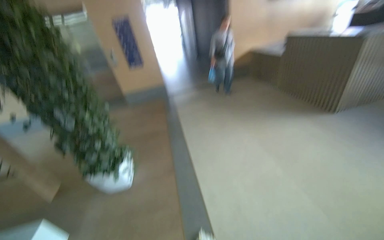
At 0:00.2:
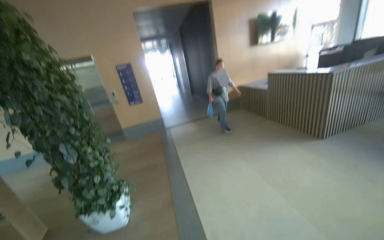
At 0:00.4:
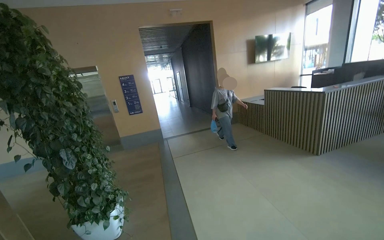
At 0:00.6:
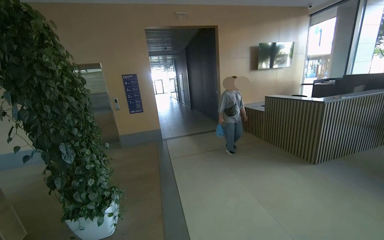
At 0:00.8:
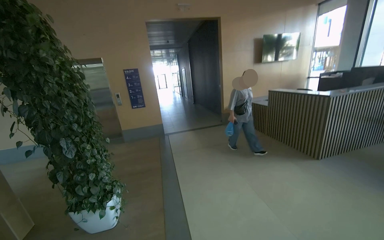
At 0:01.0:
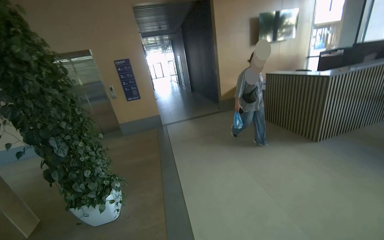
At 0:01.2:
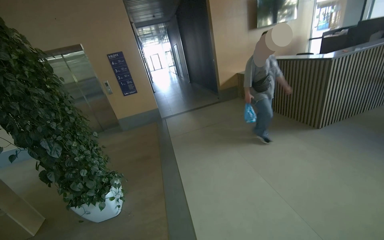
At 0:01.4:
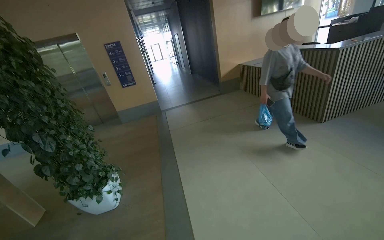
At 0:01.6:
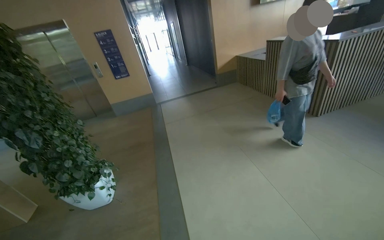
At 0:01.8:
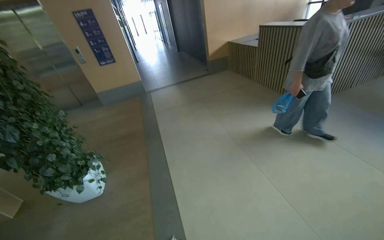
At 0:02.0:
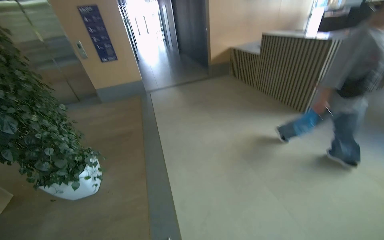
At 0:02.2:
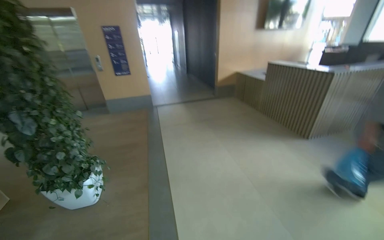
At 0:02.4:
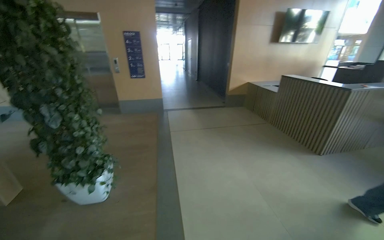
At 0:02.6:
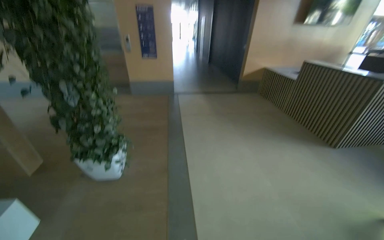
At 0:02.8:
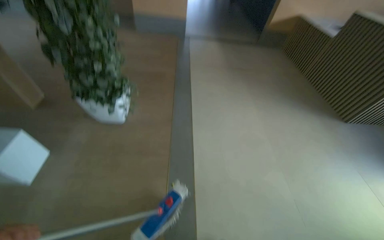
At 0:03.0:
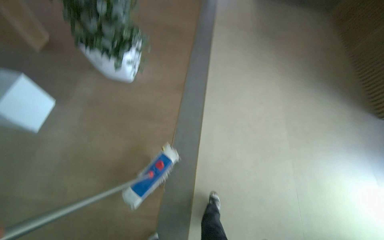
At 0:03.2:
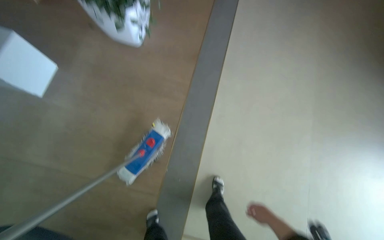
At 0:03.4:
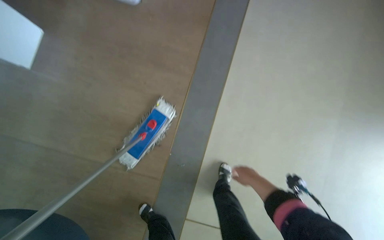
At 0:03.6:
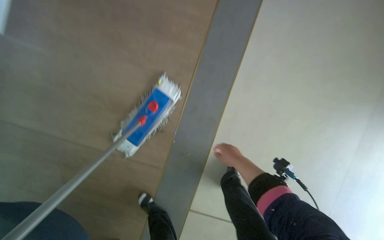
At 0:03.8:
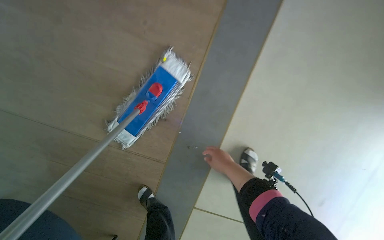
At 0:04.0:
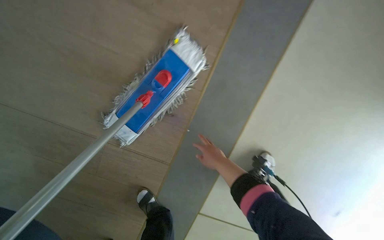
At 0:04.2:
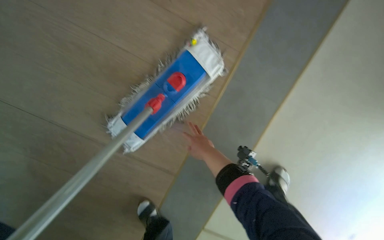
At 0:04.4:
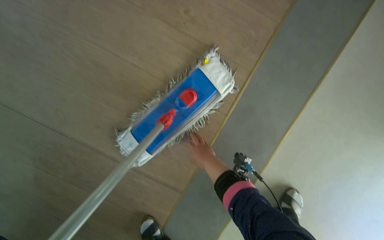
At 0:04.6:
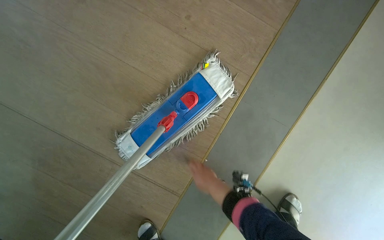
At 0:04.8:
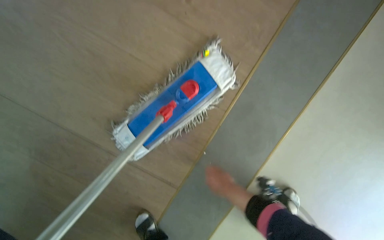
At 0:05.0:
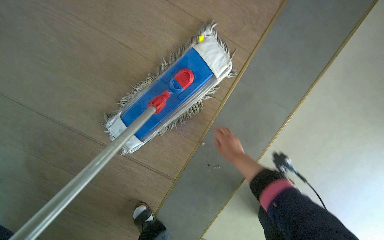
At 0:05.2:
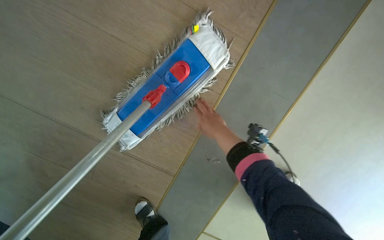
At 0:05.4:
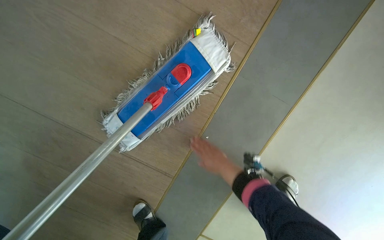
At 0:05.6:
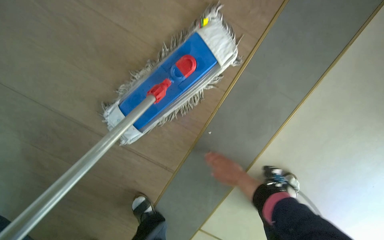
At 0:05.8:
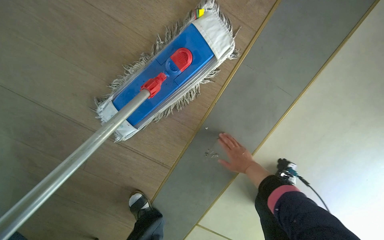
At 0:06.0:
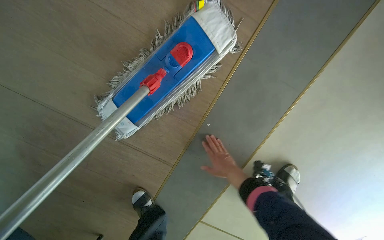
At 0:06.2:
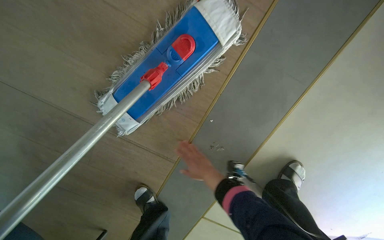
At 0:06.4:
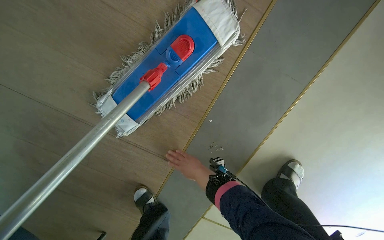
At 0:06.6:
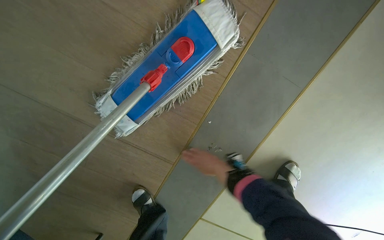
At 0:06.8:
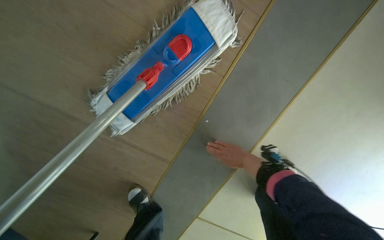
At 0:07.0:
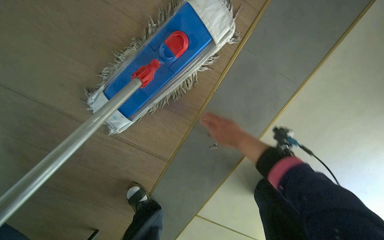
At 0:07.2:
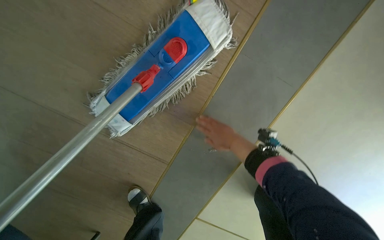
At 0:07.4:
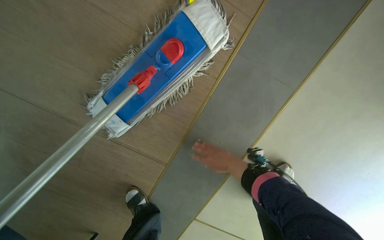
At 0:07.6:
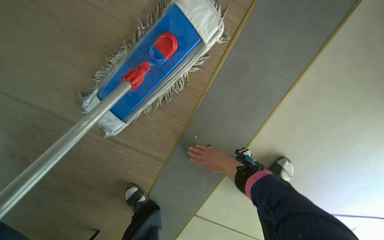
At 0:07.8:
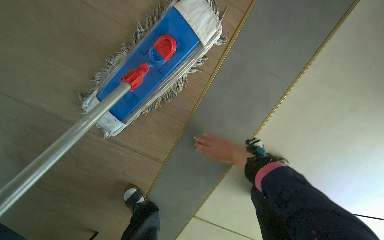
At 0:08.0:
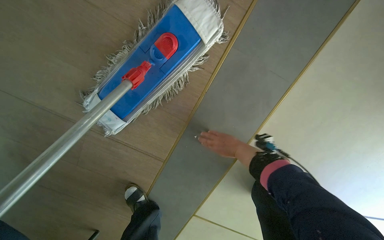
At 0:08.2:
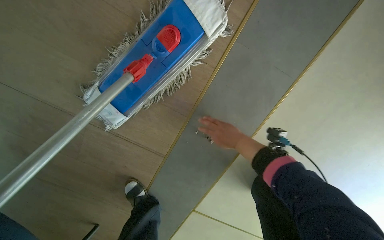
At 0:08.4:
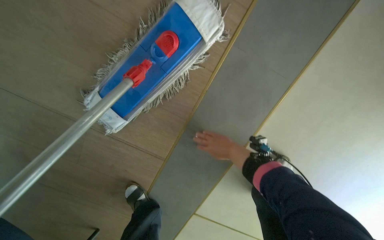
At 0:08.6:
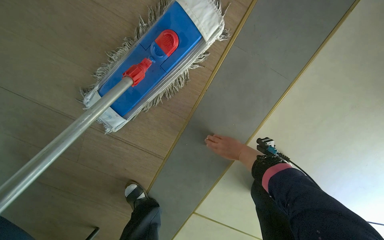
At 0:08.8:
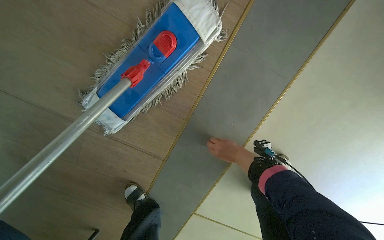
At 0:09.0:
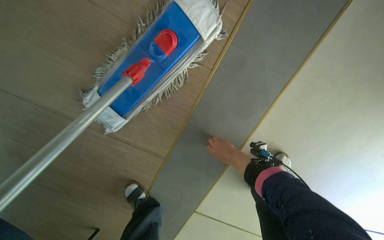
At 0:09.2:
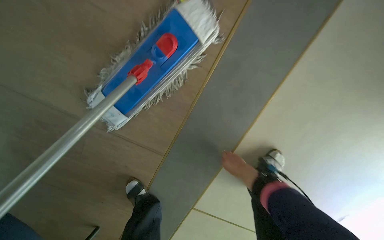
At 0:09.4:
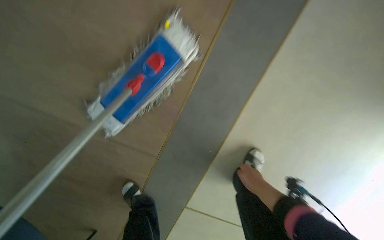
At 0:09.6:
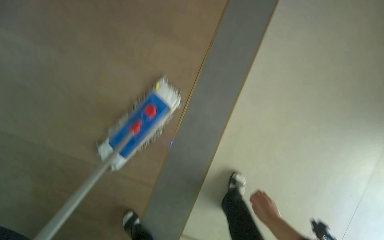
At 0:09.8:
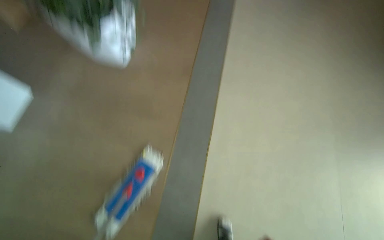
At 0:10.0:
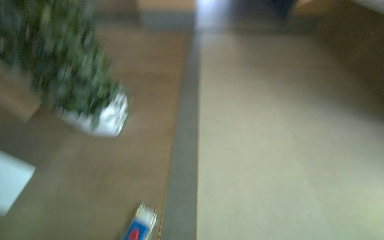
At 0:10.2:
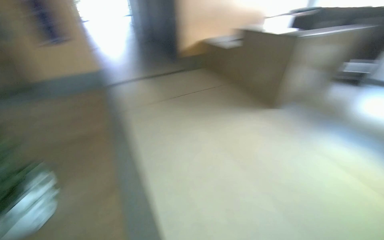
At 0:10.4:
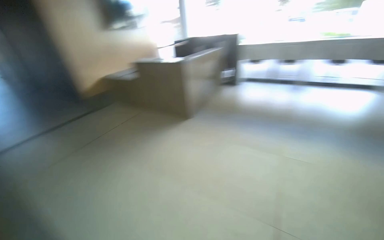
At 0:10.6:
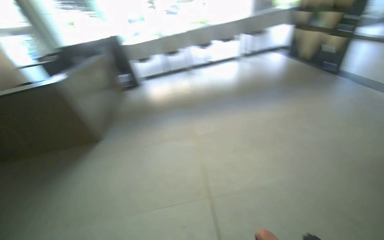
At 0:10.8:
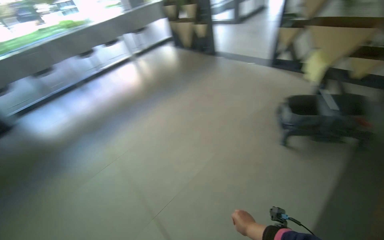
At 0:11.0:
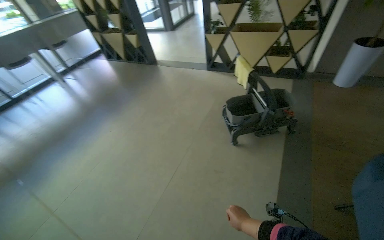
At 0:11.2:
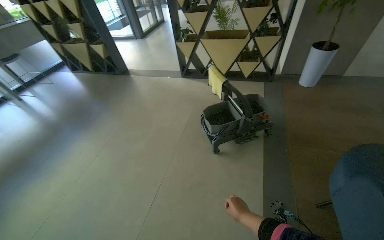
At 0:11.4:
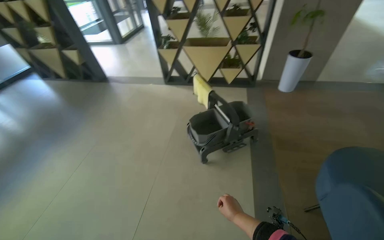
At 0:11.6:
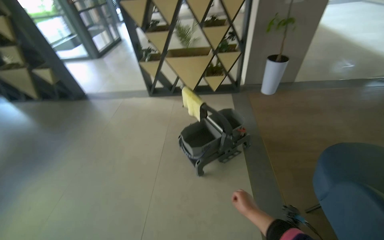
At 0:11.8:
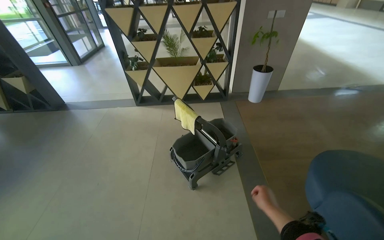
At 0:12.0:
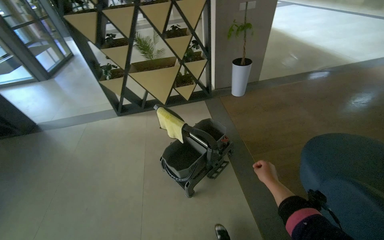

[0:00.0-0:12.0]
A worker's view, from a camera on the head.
Job: mopping floor.
The whole recording: Mopping common area floor. The worker mops the floor in the common area, moving around tables and chairs.
0:01.6 to 0:03.0: The camera is carried about 50 cm. The wearer looks some 35 degrees further downward. The scene rotates clockwise by roughly 35 degrees.
0:03.0 to 0:04.4: The head travels some 80 cm. The camera pitches downward, by some 30 degrees.
0:04.4 to 0:06.0: The right hand goes up and down the picture, about 20 cm each way, reversing 2 times.
0:06.0 to 0:07.6: The right hand goes to the left and returns, roughly 15 cm each way.
0:09.0 to 0:10.4: The camera is carried approximately 1 m. The wearer looks approximately 85 degrees further to the right. The view tilts about 65 degrees upward.
0:10.4 to 0:12.0: The head travels roughly 90 cm. The head rotates about 130 degrees to the right.

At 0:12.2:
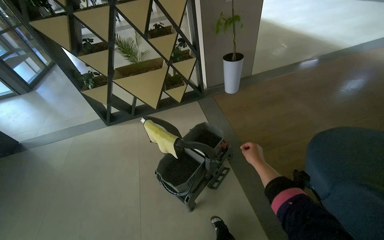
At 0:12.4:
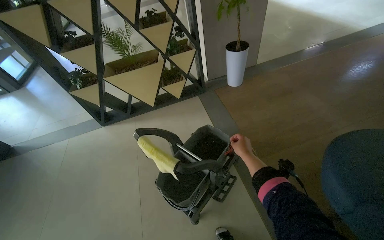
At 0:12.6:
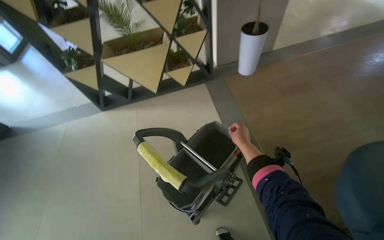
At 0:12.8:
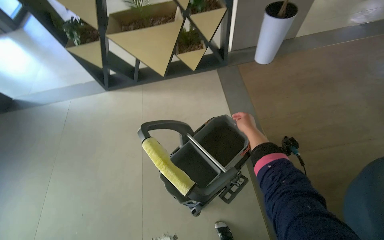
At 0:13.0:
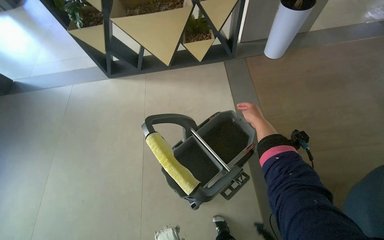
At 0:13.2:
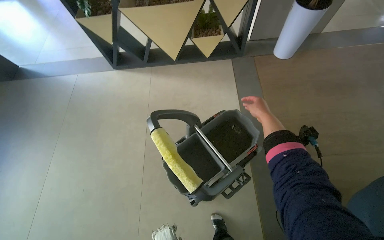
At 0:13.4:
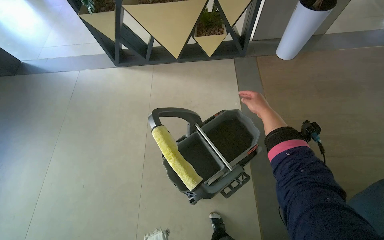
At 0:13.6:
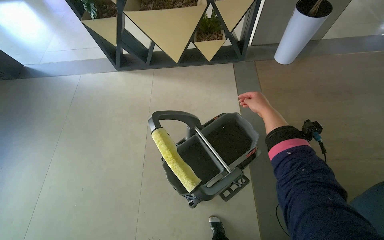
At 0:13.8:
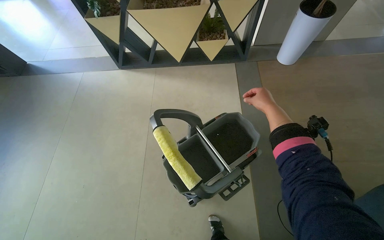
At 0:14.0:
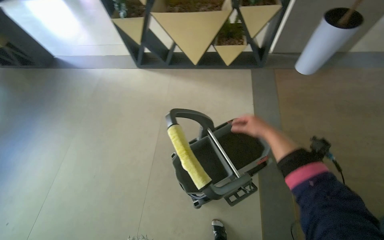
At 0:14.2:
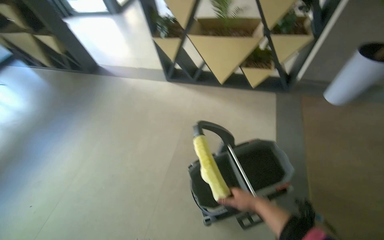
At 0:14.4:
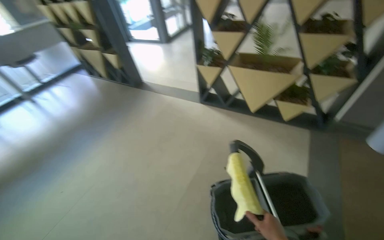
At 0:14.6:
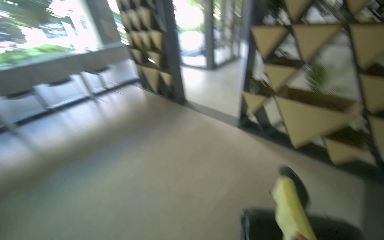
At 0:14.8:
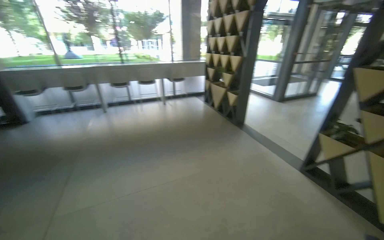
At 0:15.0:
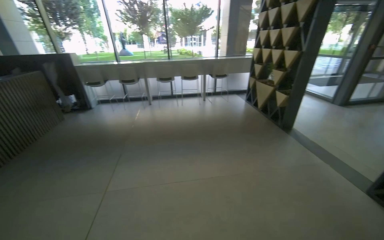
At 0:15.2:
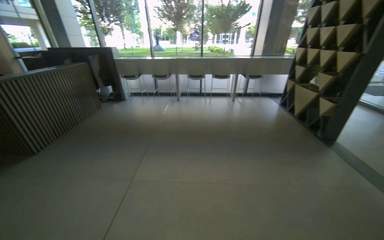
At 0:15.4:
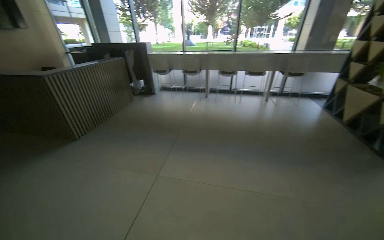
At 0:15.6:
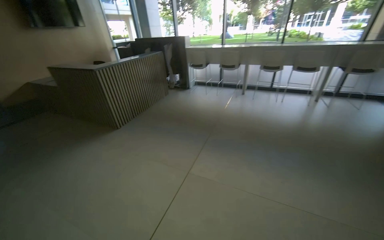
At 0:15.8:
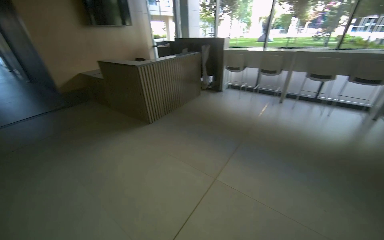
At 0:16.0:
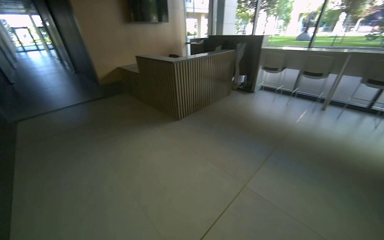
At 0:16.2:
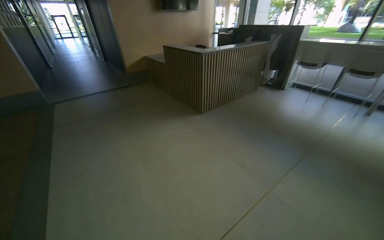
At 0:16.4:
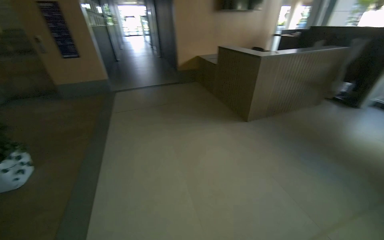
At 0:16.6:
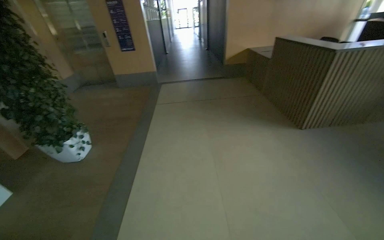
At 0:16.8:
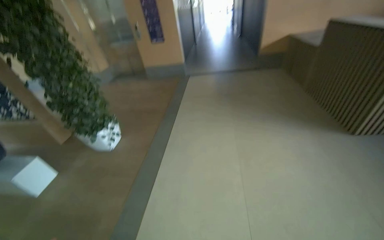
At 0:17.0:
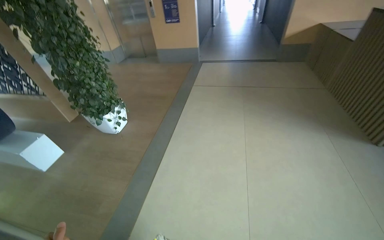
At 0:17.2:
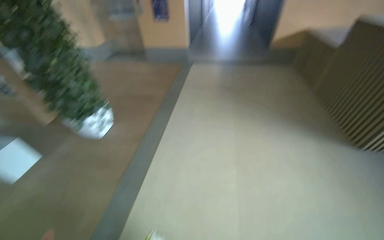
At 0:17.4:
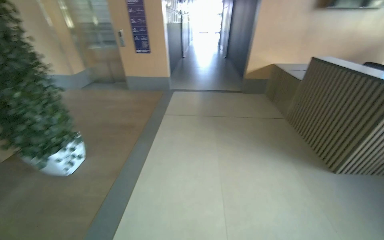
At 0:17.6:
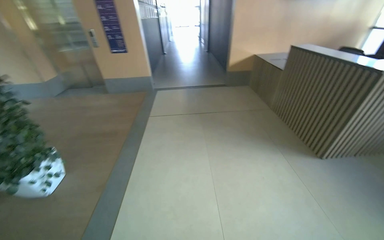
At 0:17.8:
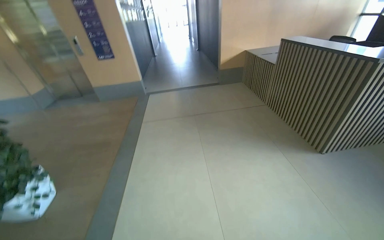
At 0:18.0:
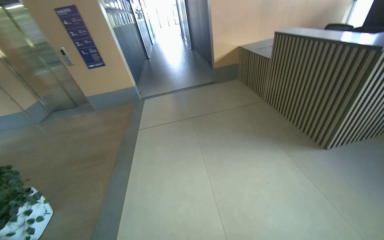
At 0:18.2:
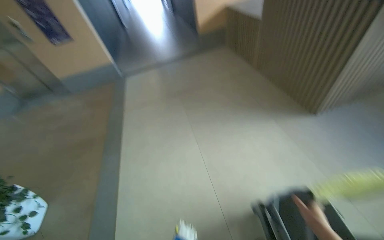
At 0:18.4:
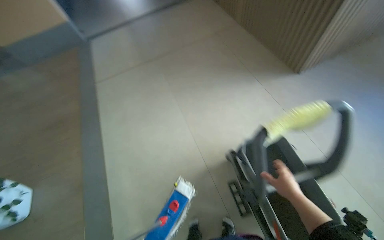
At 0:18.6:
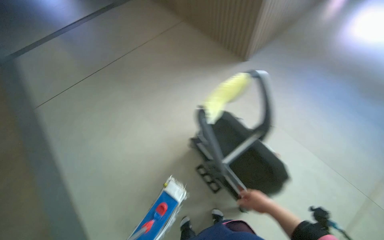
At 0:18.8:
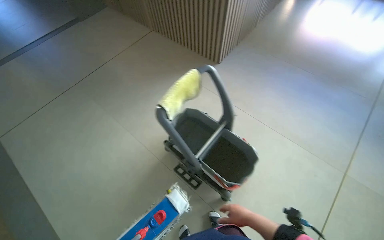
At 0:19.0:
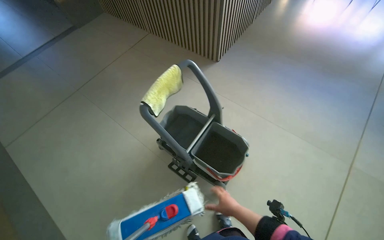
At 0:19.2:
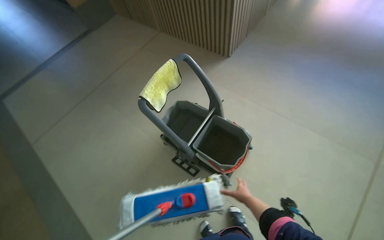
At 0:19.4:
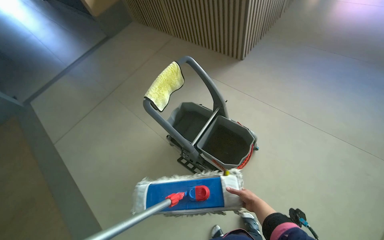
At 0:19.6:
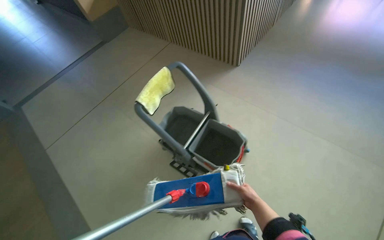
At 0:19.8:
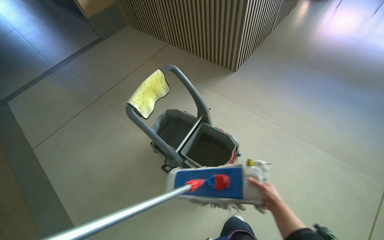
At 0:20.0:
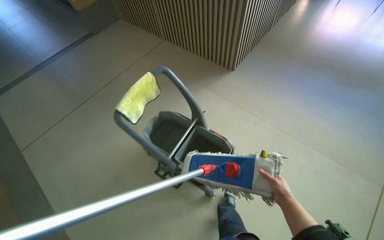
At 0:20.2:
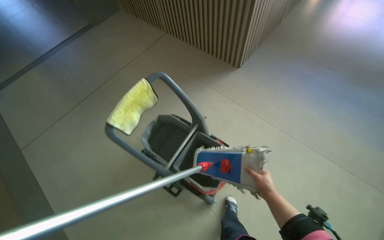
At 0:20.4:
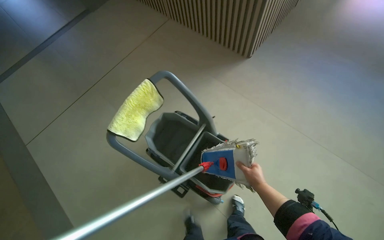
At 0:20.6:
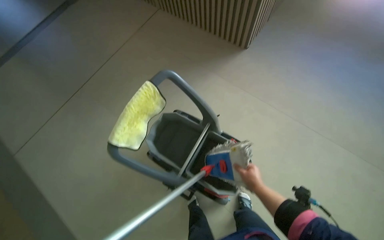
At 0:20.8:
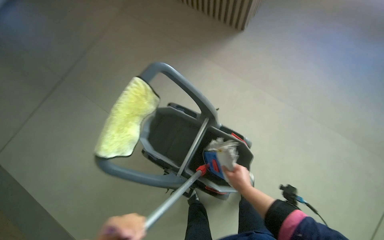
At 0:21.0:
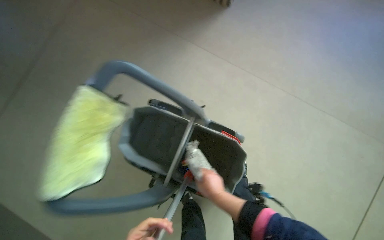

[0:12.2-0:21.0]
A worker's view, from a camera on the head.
Job: mopping floor.
The whole recording: Mopping common area floor. The worker mops the floor in the common area, moving around tables and chairs.
0:12.2 to 0:13.6: The camera is carried approximately 50 cm. The wearer looks about 20 degrees further downward.
0:13.6 to 0:15.2: The head travels some 80 cm. The wearer's head swings roughly 95 degrees to the left. The view tips upward by about 30 degrees.
0:15.2 to 0:16.6: The camera is carried about 80 cm. The head turns to the left by approximately 85 degrees.
0:16.6 to 0:18.0: The camera travels approximately 80 cm.
0:18.0 to 0:19.6: The head rotates about 45 degrees to the right. The view tips downward by about 20 degrees.
0:19.6 to 0:21.0: The head travels roughly 60 cm. The view tips downward by roughly 20 degrees.
